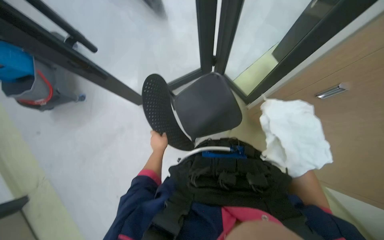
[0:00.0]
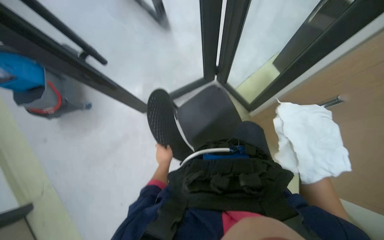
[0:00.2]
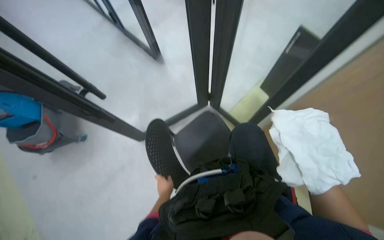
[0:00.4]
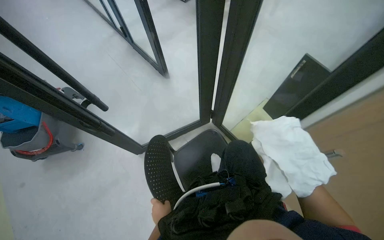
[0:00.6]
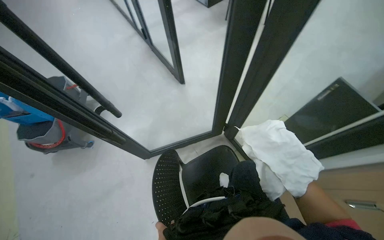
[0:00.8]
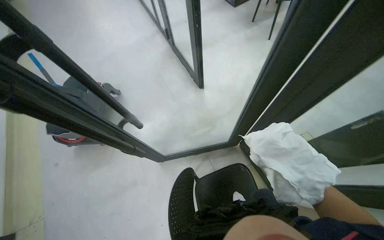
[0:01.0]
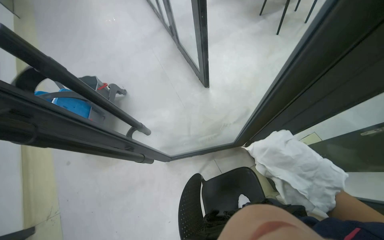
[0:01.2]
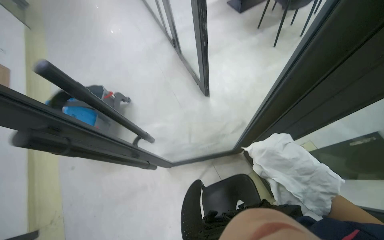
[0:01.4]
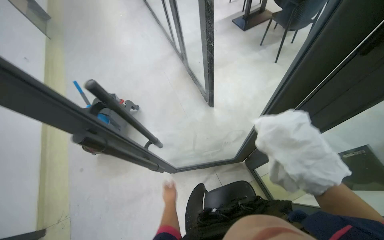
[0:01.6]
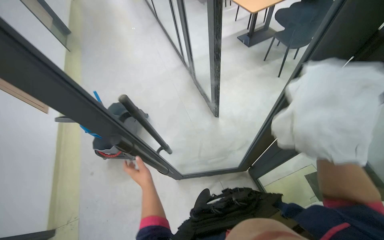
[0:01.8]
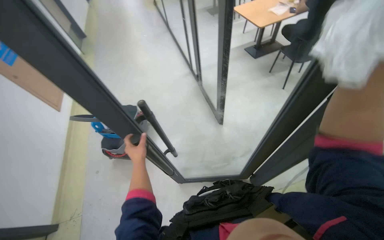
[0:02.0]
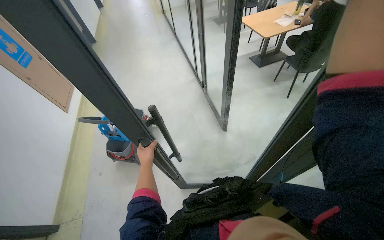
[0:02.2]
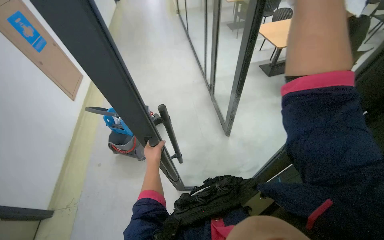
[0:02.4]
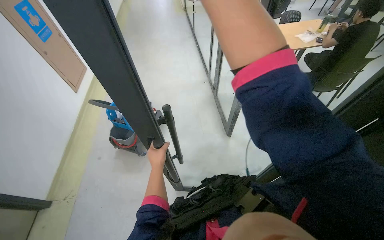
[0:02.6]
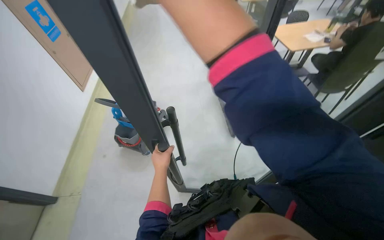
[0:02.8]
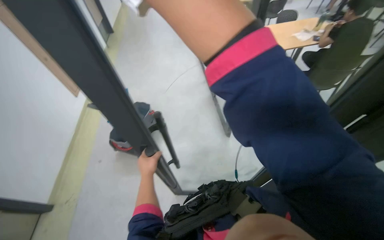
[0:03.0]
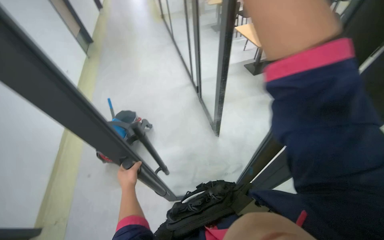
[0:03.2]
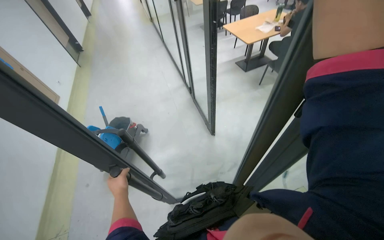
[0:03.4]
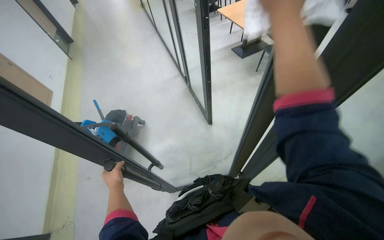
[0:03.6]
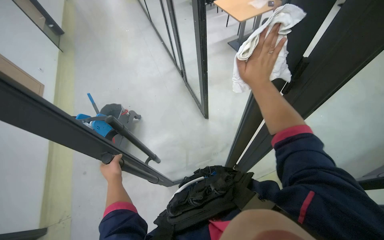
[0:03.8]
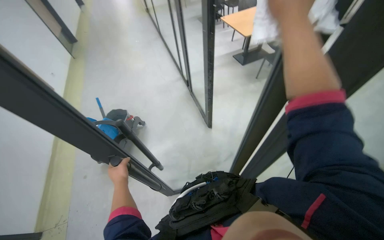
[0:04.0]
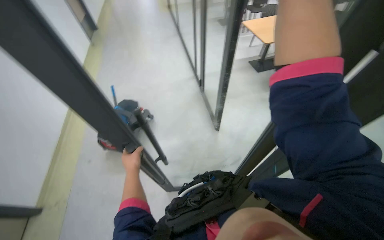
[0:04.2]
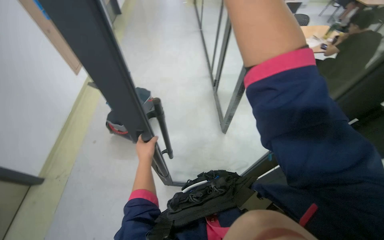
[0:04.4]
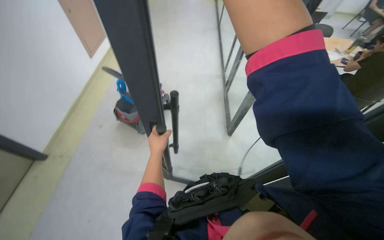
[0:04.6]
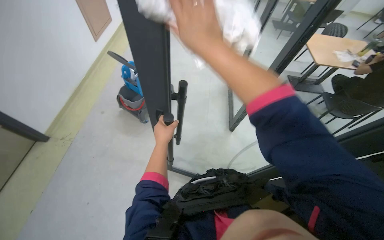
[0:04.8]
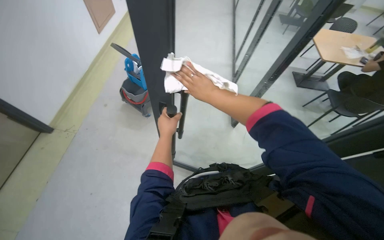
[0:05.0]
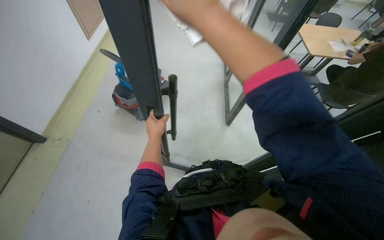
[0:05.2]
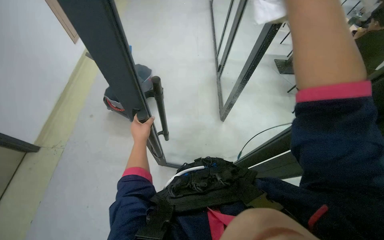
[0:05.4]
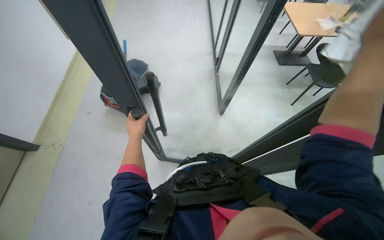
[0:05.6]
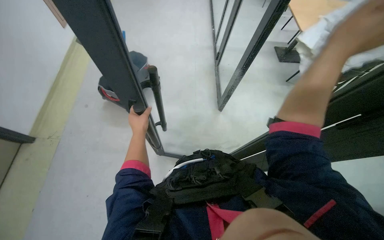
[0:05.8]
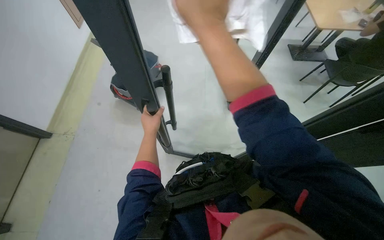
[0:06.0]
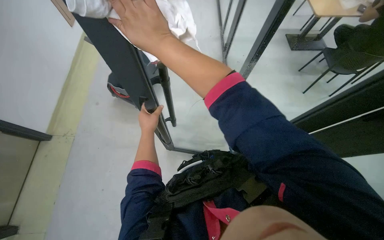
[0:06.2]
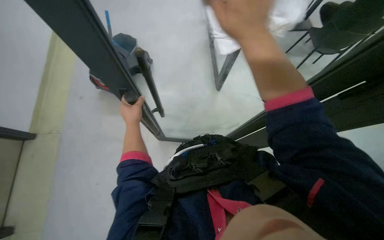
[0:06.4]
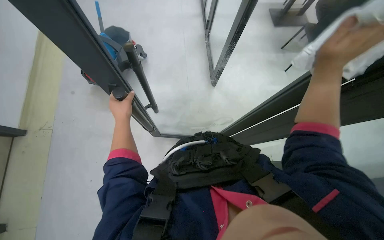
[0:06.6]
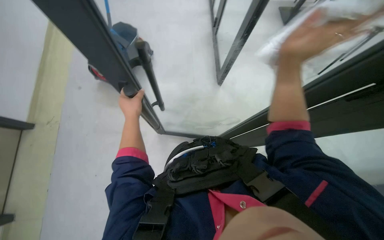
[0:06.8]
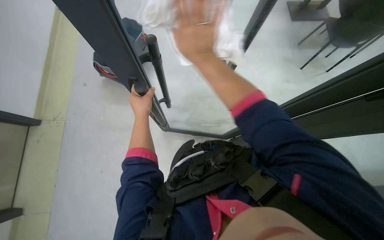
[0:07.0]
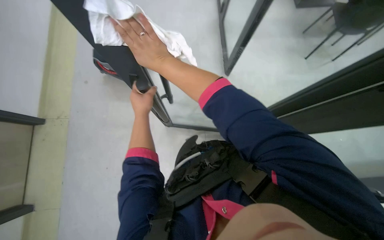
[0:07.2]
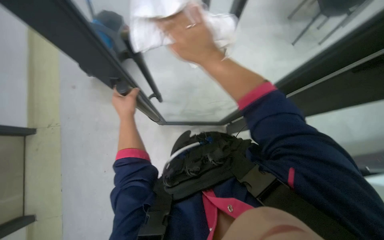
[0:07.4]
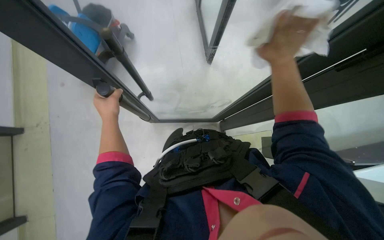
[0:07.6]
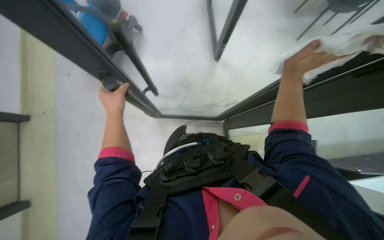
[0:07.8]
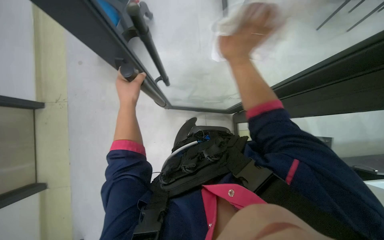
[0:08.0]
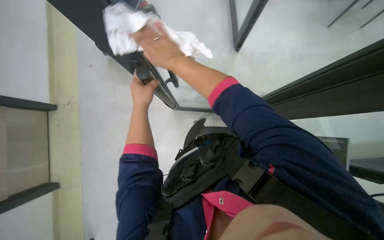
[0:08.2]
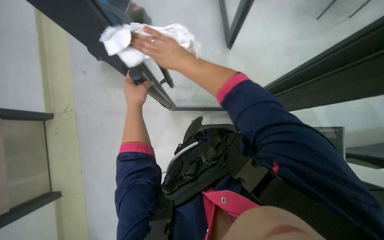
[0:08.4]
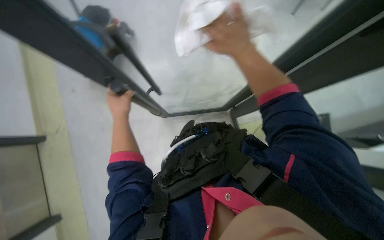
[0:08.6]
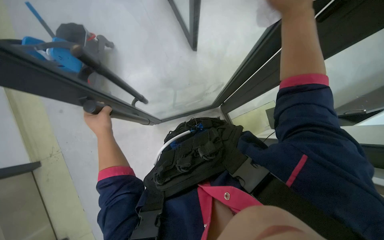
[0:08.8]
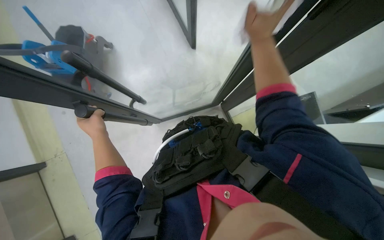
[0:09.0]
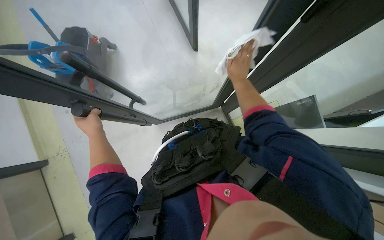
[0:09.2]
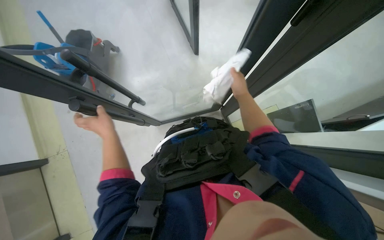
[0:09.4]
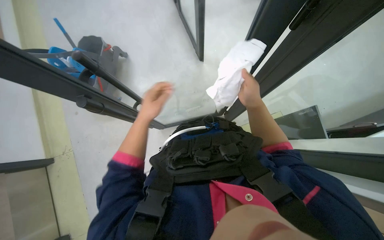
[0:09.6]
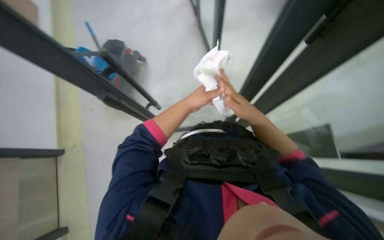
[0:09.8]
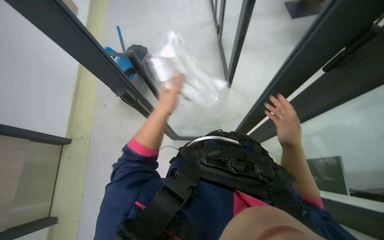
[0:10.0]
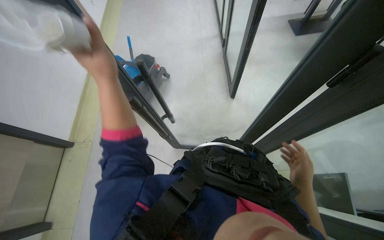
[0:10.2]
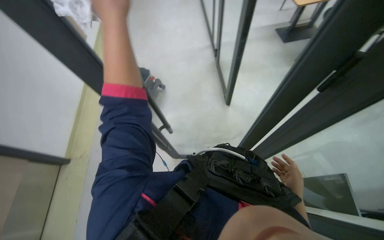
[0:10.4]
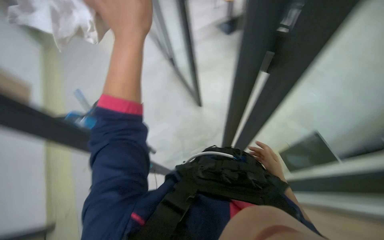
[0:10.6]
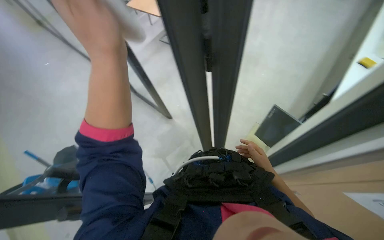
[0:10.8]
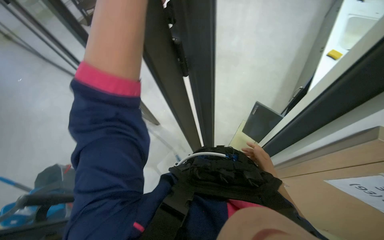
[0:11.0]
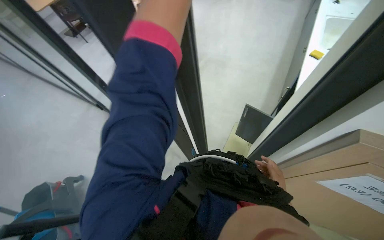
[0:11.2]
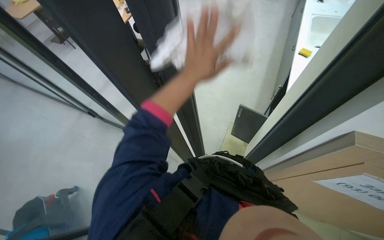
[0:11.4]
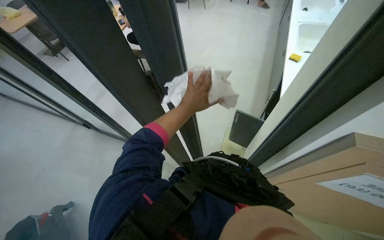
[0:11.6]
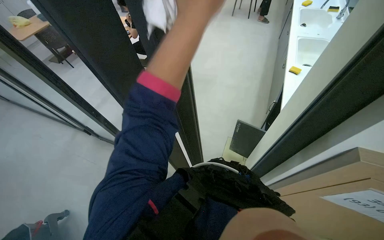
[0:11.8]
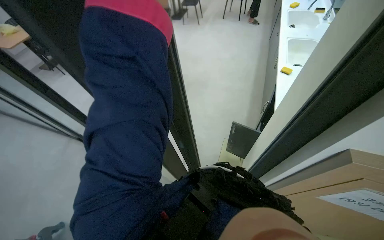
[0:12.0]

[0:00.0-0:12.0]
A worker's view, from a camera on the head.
Job: wiping surfaces.
The whole recording: Wiping glass partition. The worker wipes the glass partition with a white cloth.
0:00.0 to 0:01.6: The wearer looks roughly 15 degrees further to the left. The view tips upward by roughly 20 degrees.
0:06.0 to 0:07.6: The camera pitches downward, by some 15 degrees.
0:07.6 to 0:09.0: The right hand travels to the left and back again, roughly 40 cm each way.
0:09.0 to 0:10.4: The view tips upward by approximately 20 degrees. The right hand travels down the picture and to the right by about 35 cm.
0:10.4 to 0:12.0: The wearer's head swings some 50 degrees to the right. The camera pitches upward, by some 15 degrees.

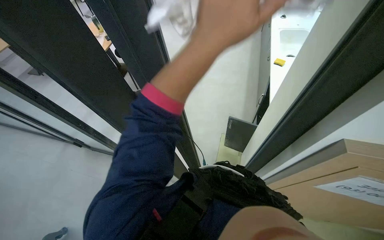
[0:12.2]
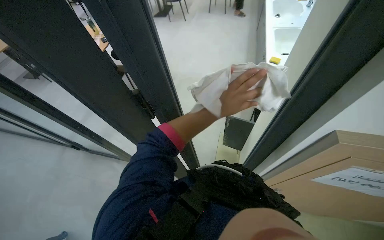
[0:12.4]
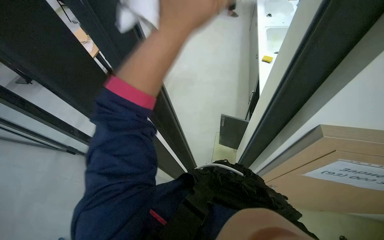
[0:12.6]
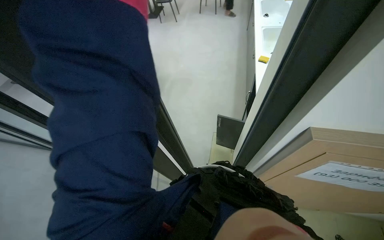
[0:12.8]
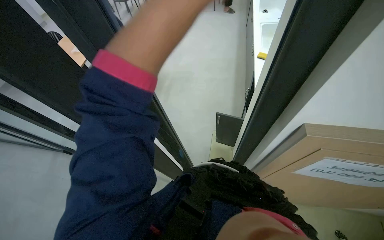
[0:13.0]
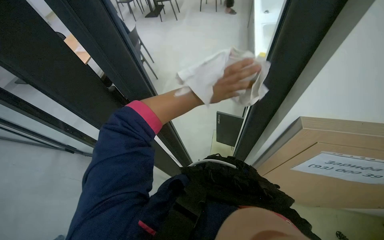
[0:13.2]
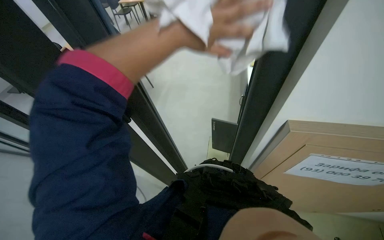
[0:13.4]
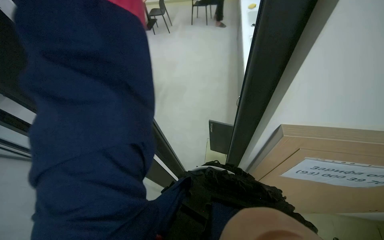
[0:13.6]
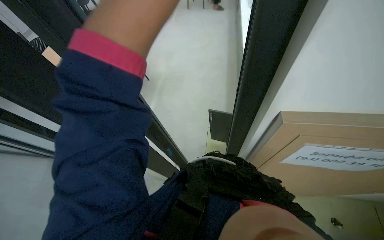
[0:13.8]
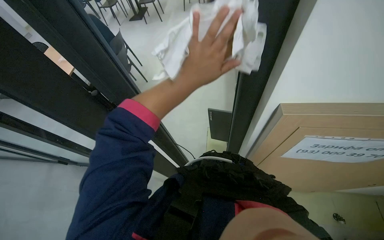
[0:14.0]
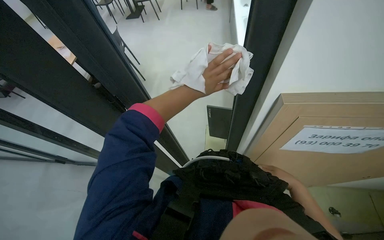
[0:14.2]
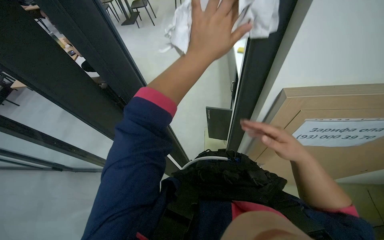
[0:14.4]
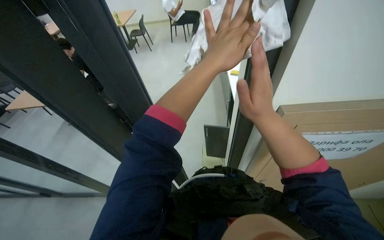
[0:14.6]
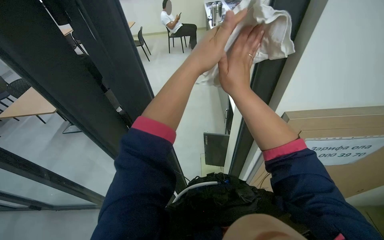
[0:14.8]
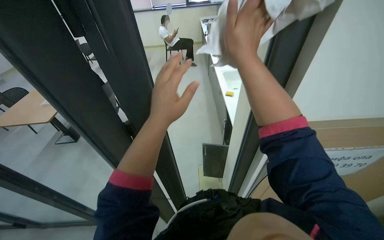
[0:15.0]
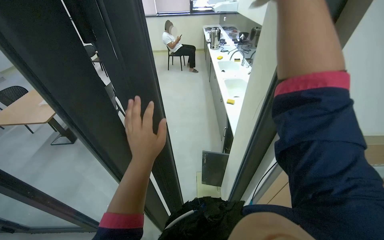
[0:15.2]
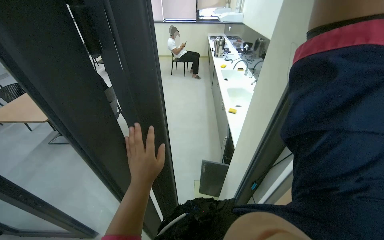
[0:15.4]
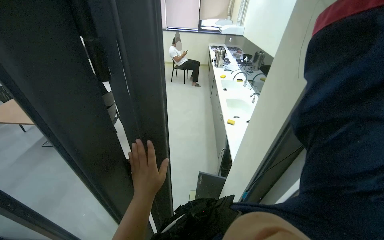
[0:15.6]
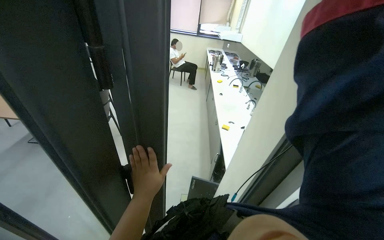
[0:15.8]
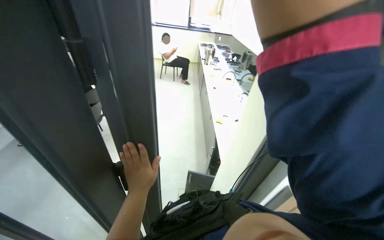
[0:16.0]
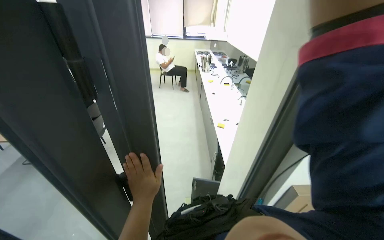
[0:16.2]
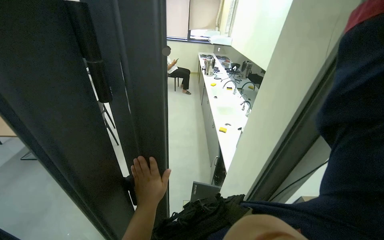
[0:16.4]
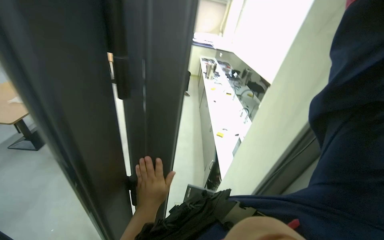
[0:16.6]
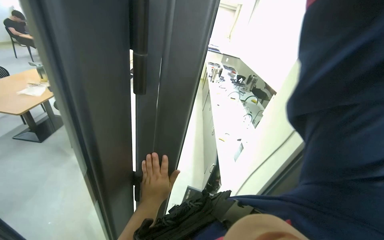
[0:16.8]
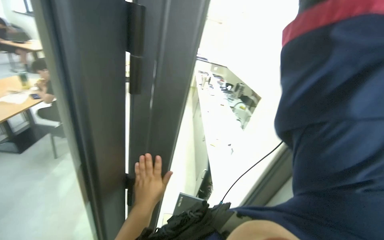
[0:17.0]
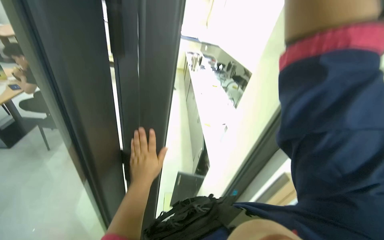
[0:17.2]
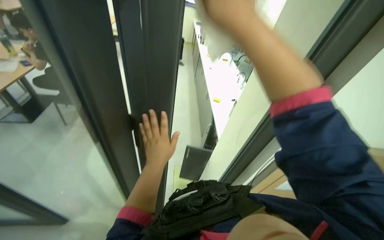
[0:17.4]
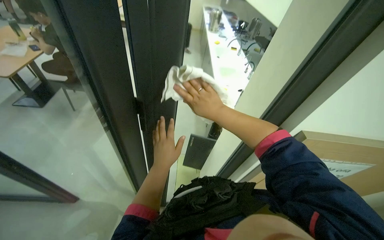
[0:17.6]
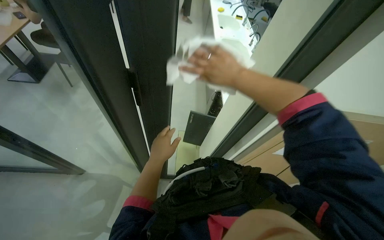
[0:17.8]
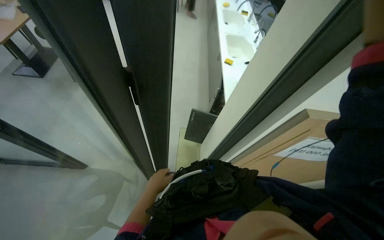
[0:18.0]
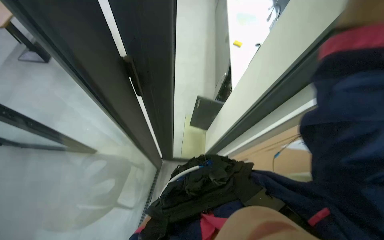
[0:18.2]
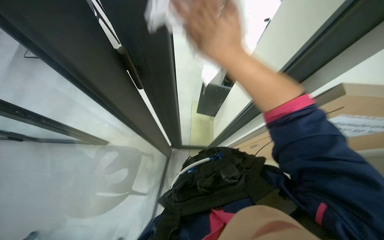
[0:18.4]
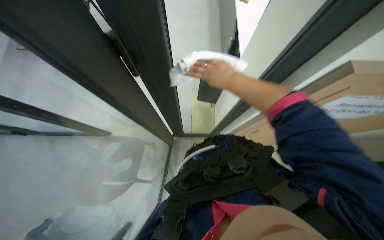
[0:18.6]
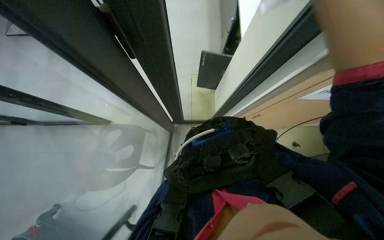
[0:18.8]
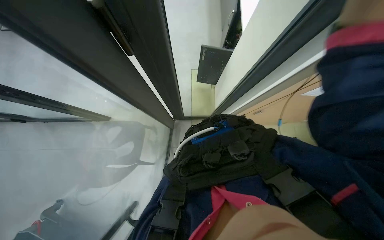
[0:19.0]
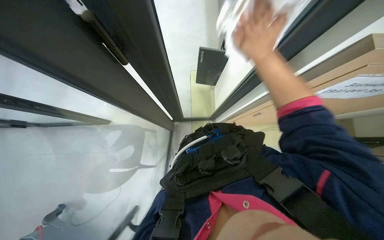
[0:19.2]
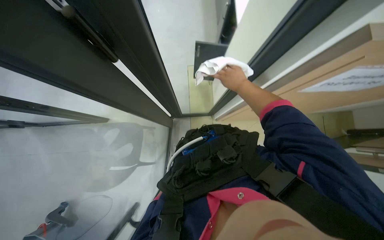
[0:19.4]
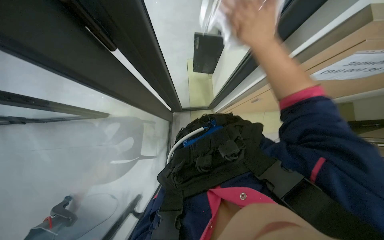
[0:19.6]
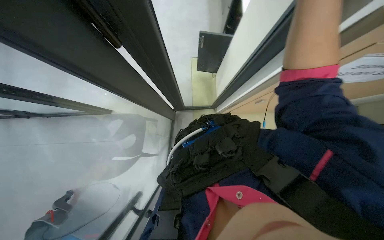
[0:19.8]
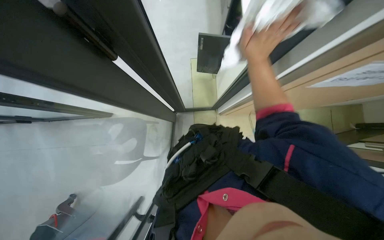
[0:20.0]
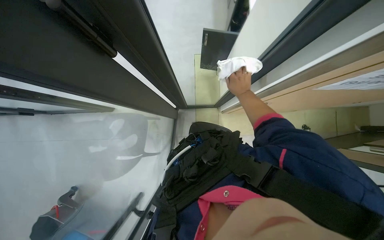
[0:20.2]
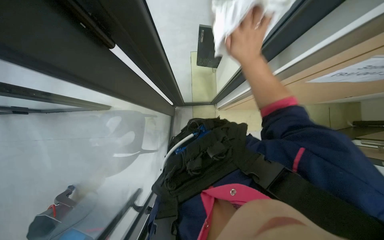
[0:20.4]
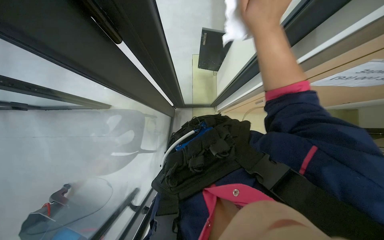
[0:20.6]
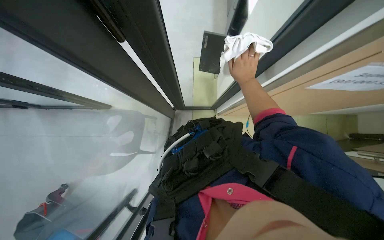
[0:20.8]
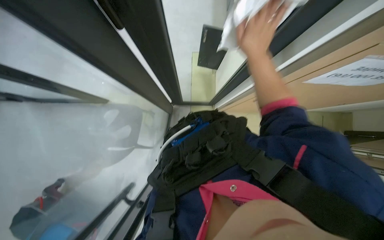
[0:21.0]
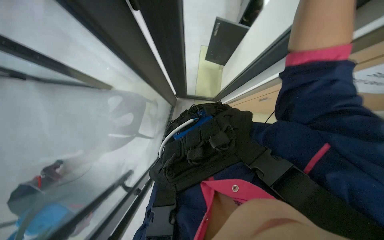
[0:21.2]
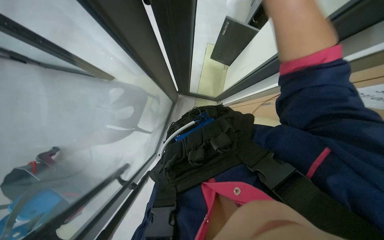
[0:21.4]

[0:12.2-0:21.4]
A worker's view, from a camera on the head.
Job: wiping surfaces.
The whole recording: Wiping glass partition. The worker wipes the glass partition with a white cloth.
0:13.8 to 0:15.2: The wearer looks about 15 degrees further upward.
0:16.8 to 0:18.4: The view tips downward by some 40 degrees.
0:18.4 to 0:19.8: The view tips downward by roughly 15 degrees. The right hand moves nearer and farther over some 20 cm, changing direction 2 times.
0:19.8 to 0:21.4: The right hand swings nearer and farther, approximately 30 cm each way, with 3 reversals.
